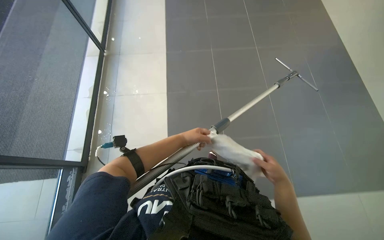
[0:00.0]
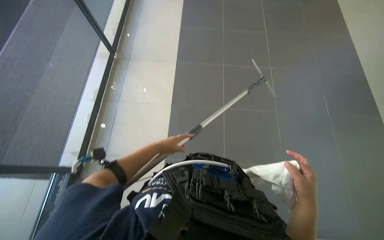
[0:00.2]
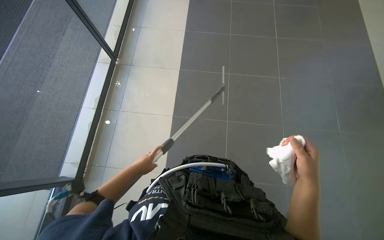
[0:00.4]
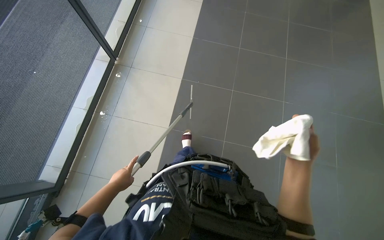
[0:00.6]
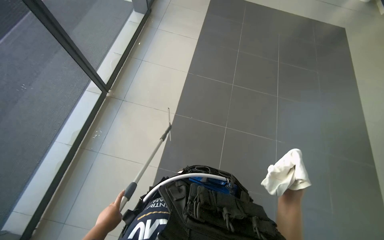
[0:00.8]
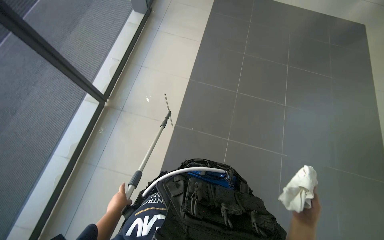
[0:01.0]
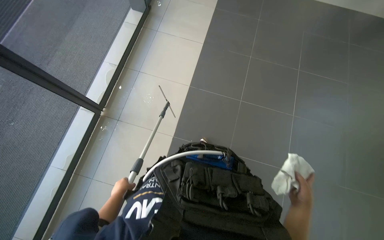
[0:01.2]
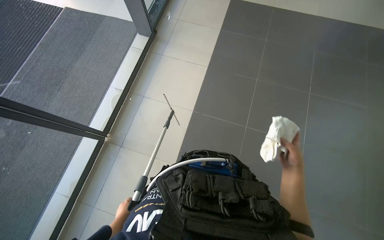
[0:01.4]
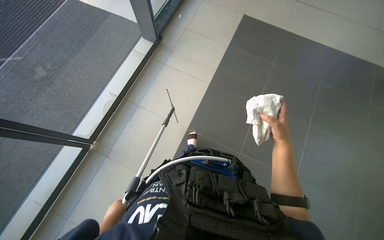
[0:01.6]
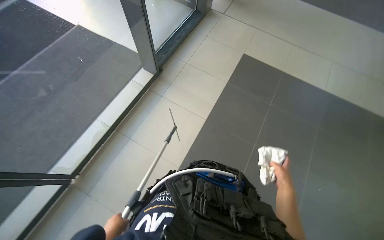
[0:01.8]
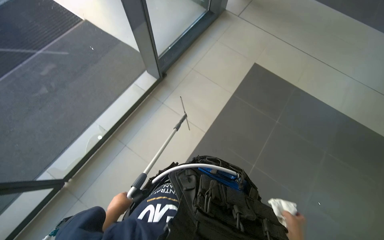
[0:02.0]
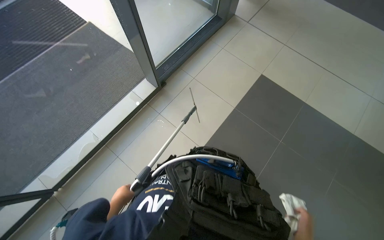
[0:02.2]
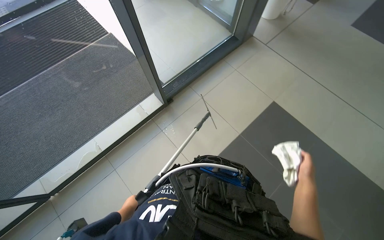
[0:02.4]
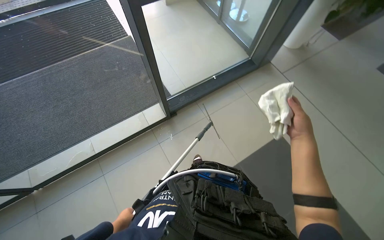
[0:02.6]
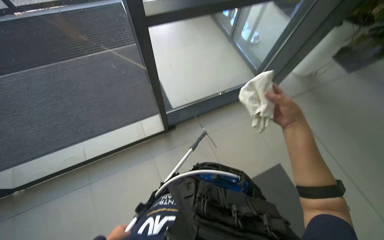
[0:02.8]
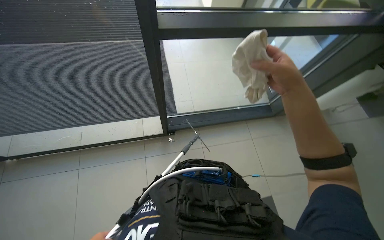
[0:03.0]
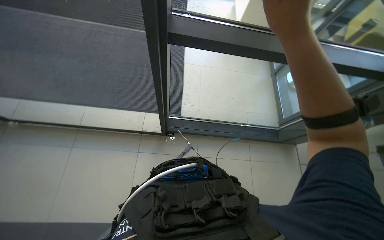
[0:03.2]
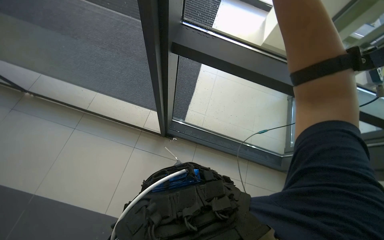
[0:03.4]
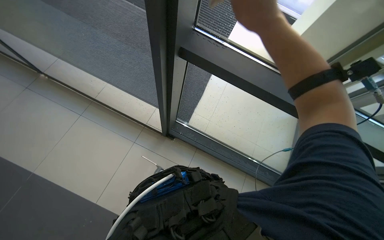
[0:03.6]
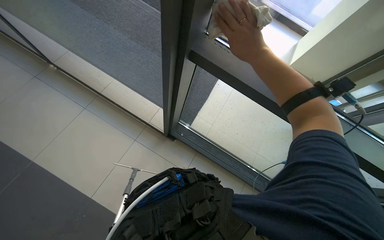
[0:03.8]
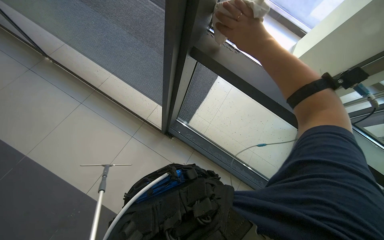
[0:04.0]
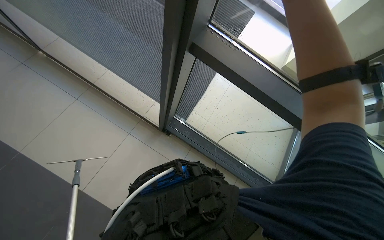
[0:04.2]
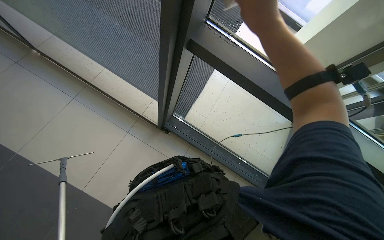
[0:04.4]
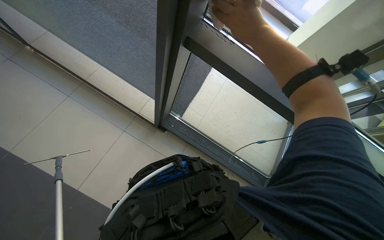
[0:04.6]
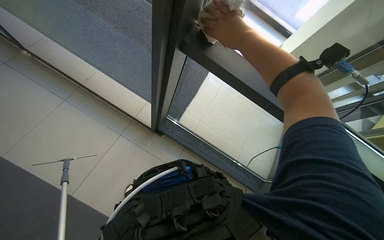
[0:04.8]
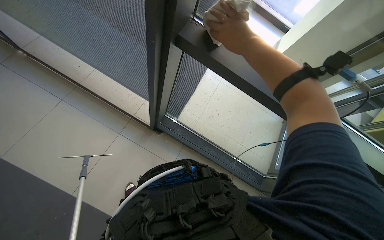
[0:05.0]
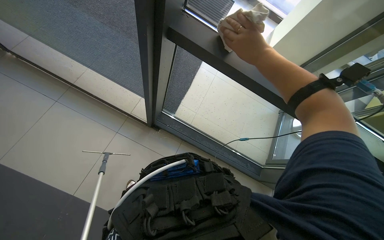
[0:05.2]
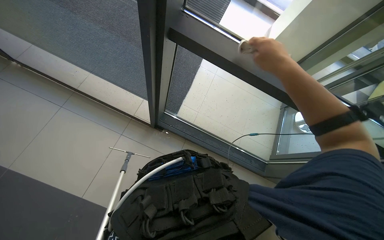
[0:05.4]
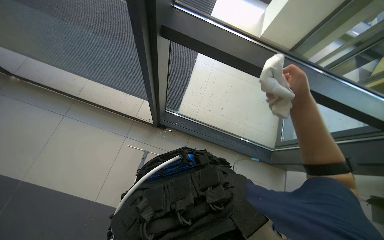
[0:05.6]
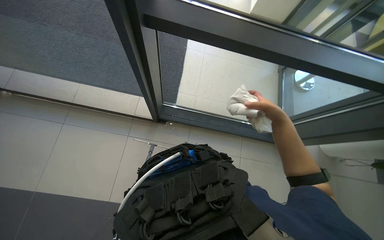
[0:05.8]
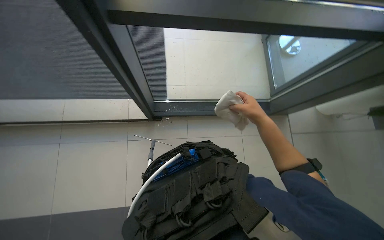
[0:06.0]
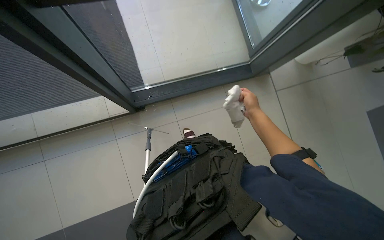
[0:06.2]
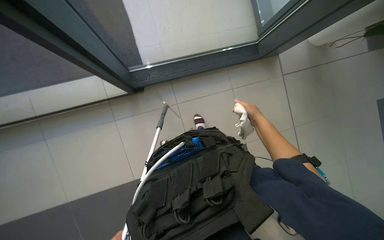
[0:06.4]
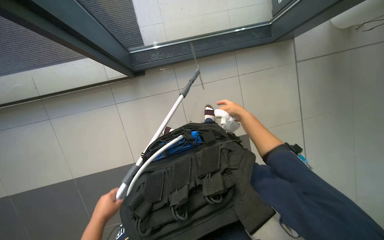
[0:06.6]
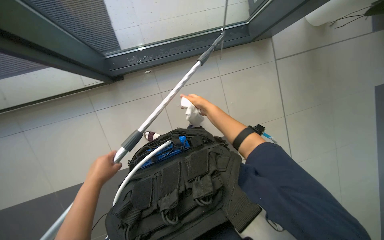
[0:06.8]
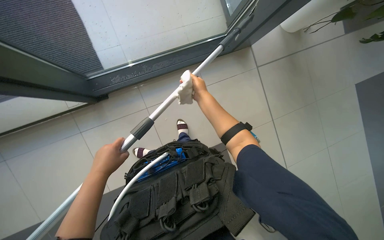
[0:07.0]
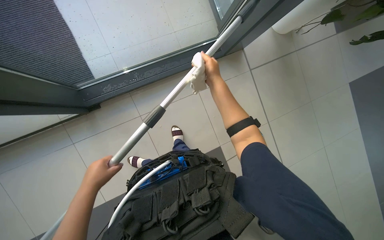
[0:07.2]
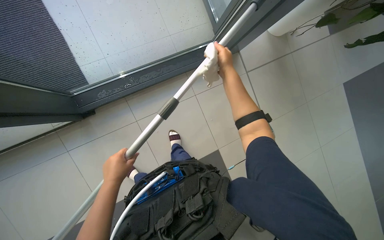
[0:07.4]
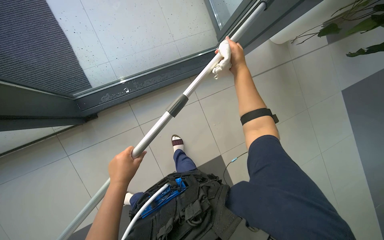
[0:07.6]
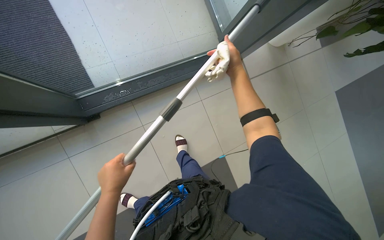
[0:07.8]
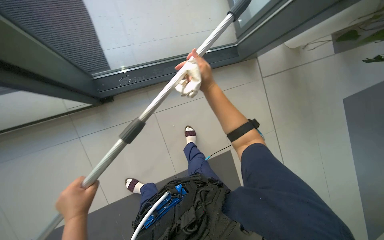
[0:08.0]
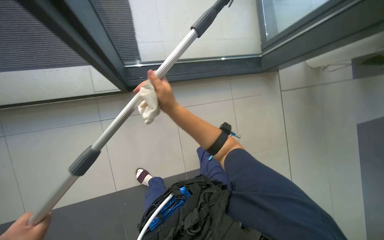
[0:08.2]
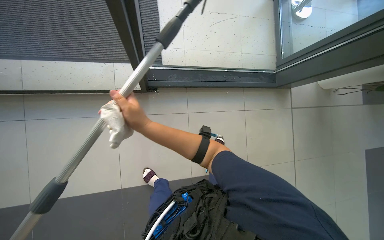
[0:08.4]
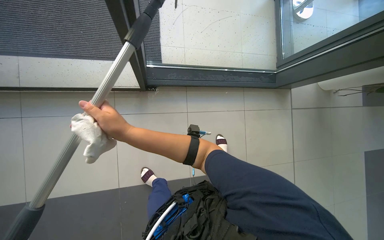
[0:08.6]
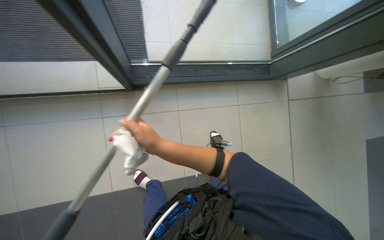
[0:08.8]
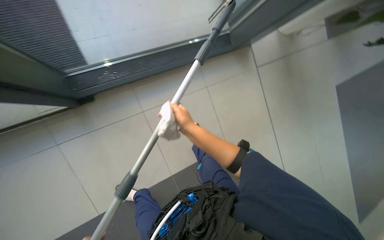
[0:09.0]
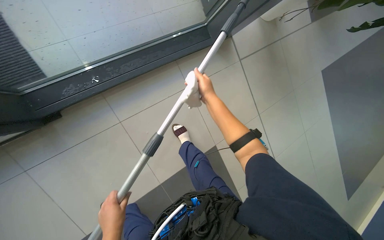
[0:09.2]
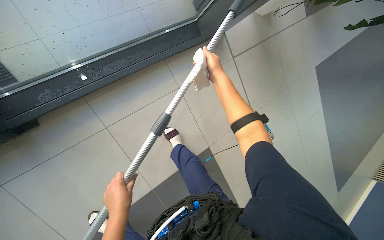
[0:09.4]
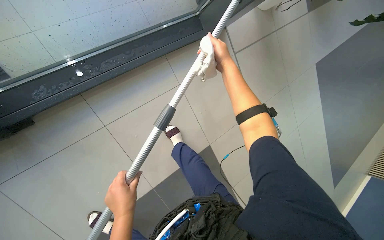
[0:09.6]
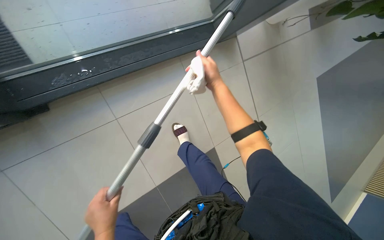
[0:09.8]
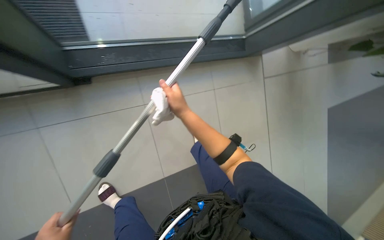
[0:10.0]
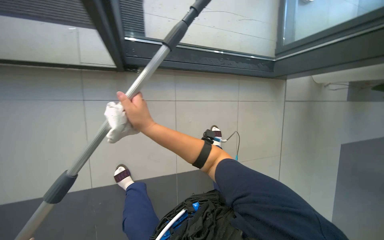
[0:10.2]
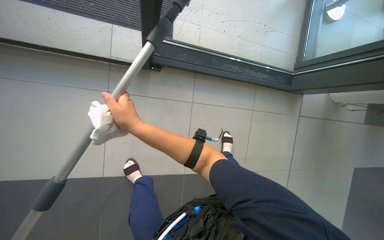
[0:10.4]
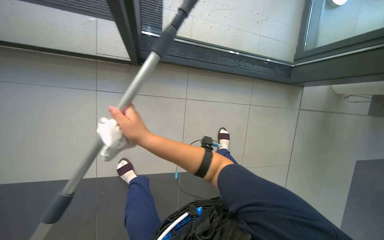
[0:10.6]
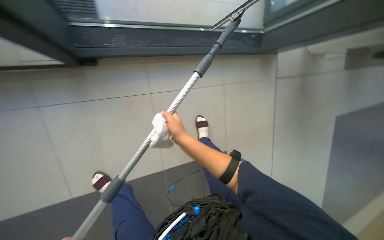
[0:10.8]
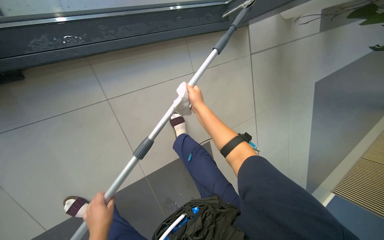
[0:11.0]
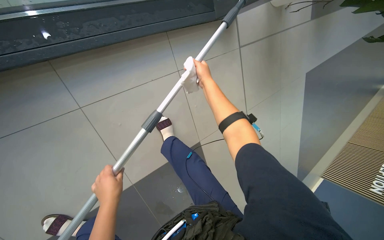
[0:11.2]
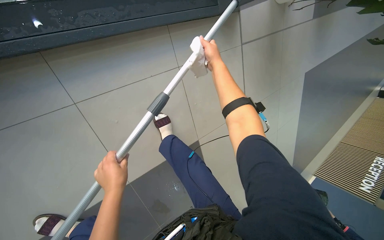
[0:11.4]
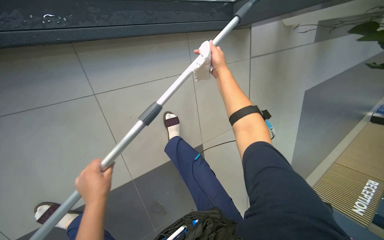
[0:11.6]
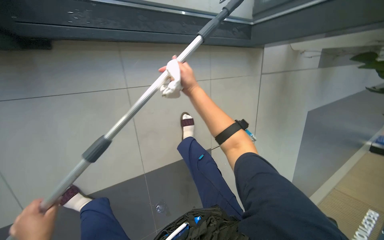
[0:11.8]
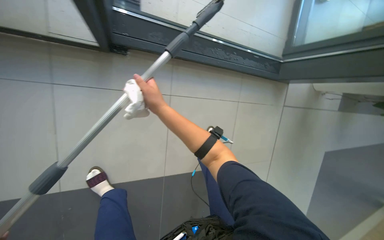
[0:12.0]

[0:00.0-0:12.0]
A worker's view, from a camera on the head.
Job: cleaning windows.
The whole recording: Cleaning glass panels with squeegee. The worker cleans large glass panels using a squeegee and a cloth.
0:00.0 to 0:01.6: The right hand goes up and down the picture, about 25 cm each way, reversing 2 times.
0:01.6 to 0:03.0: The head travels approximately 70 cm. The wearer's head swings some 35 degrees to the left. The camera pitches upward, by about 15 degrees.
0:03.0 to 0:04.4: The scene turns approximately 30 degrees clockwise in the picture.
0:04.4 to 0:06.0: The scene turns about 35 degrees counterclockwise in the picture.
0:06.0 to 0:07.6: The head rotates roughly 25 degrees to the right. The view tips downward by about 15 degrees.
0:07.6 to 0:09.0: The right hand moves to the left and down the picture, roughly 40 cm.

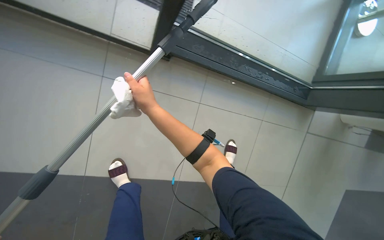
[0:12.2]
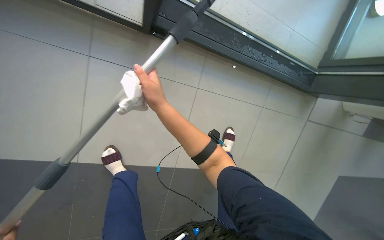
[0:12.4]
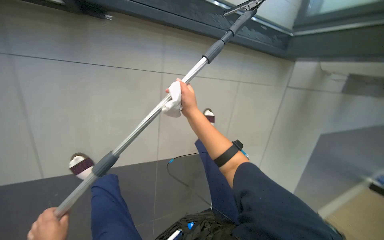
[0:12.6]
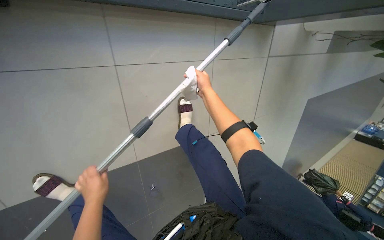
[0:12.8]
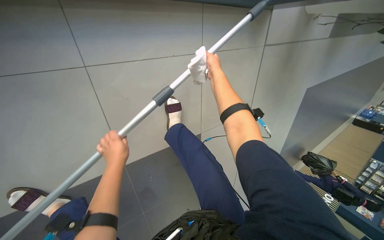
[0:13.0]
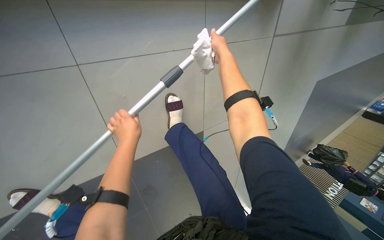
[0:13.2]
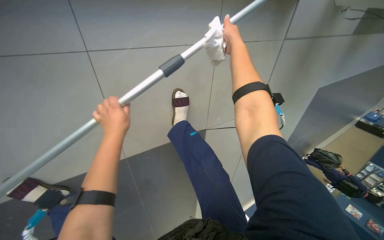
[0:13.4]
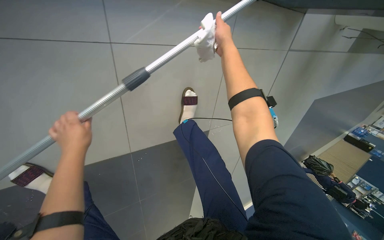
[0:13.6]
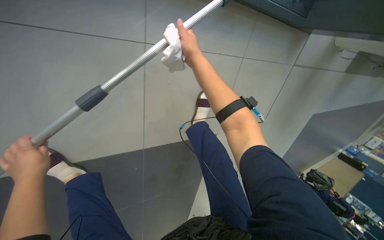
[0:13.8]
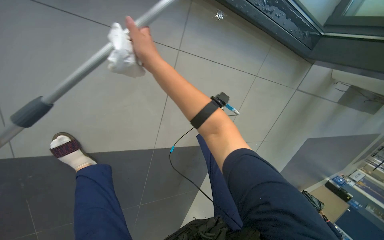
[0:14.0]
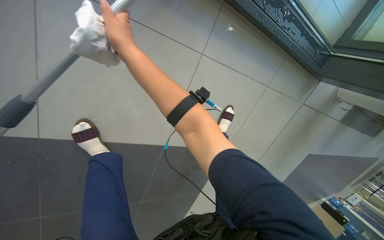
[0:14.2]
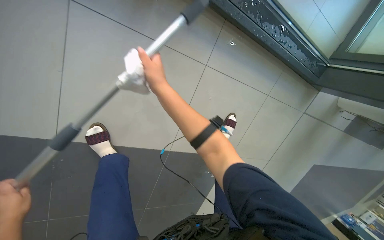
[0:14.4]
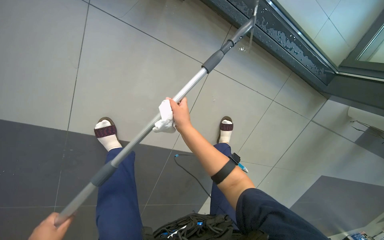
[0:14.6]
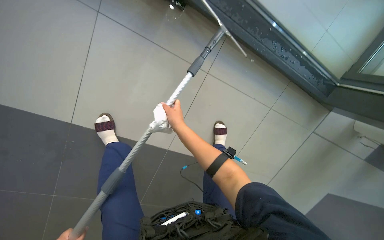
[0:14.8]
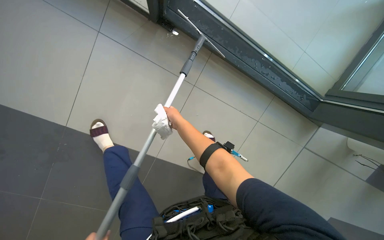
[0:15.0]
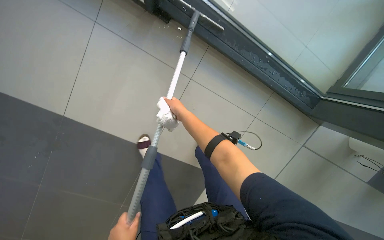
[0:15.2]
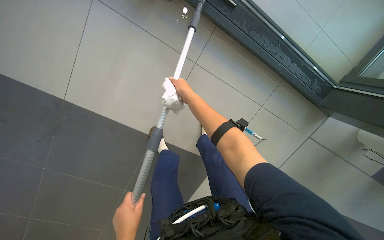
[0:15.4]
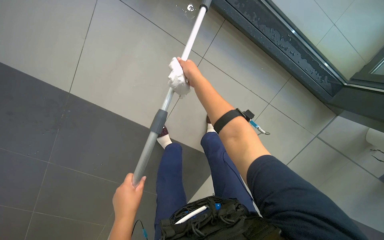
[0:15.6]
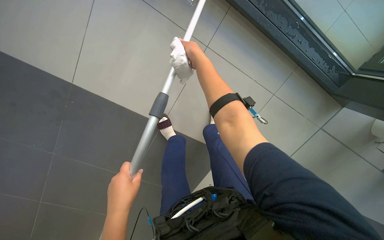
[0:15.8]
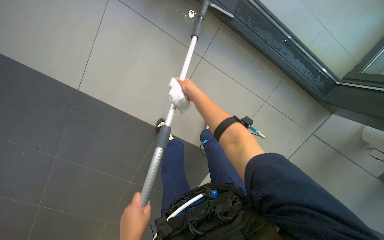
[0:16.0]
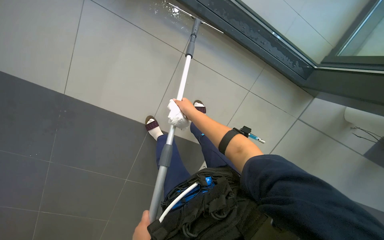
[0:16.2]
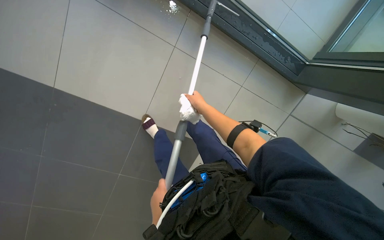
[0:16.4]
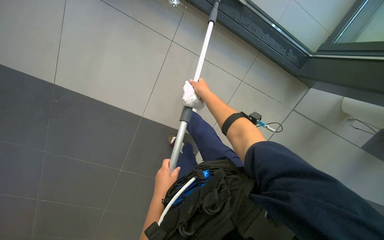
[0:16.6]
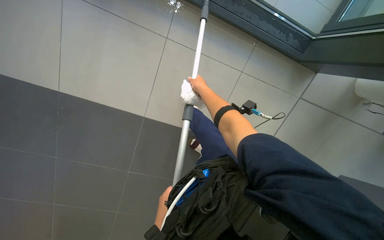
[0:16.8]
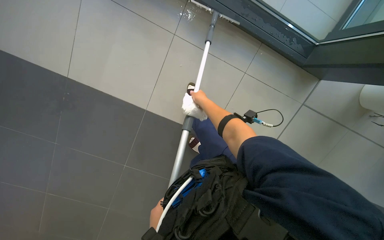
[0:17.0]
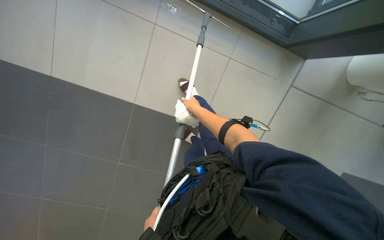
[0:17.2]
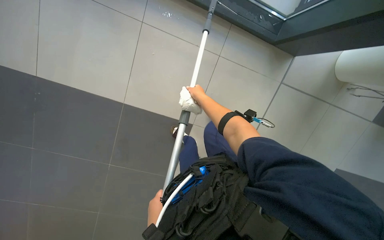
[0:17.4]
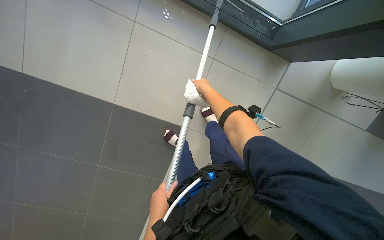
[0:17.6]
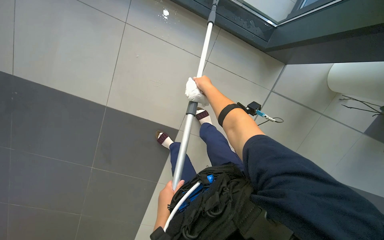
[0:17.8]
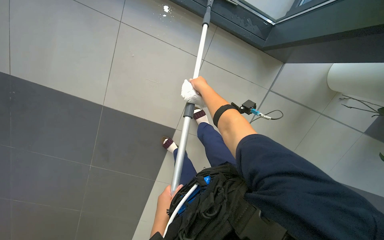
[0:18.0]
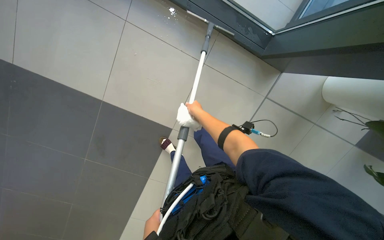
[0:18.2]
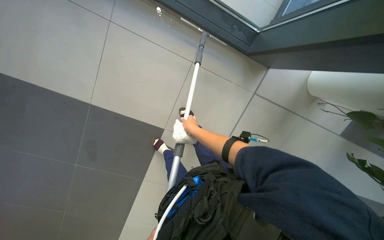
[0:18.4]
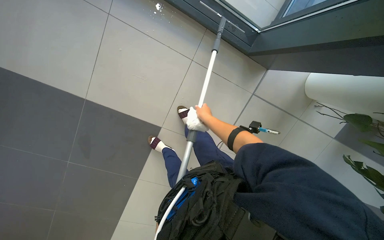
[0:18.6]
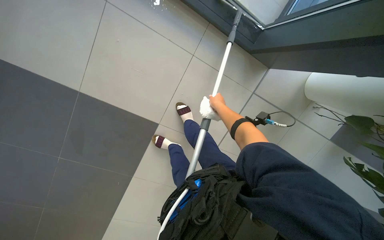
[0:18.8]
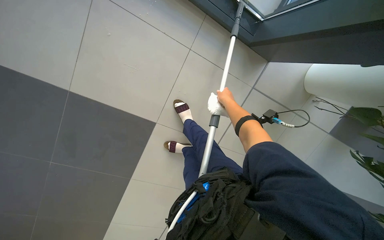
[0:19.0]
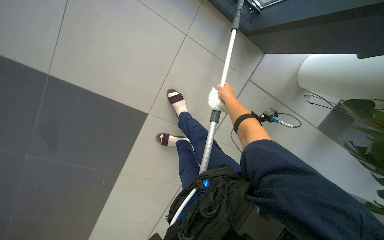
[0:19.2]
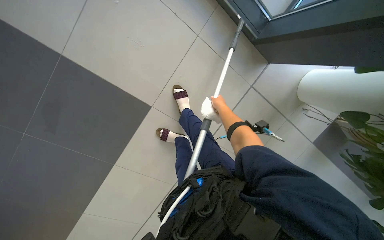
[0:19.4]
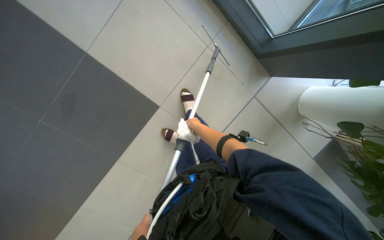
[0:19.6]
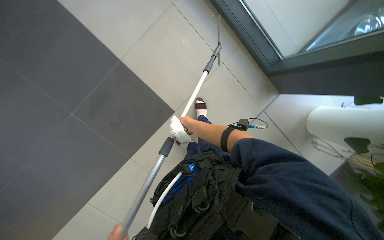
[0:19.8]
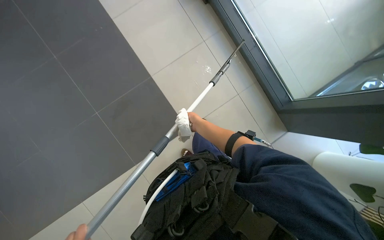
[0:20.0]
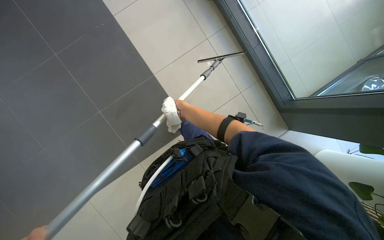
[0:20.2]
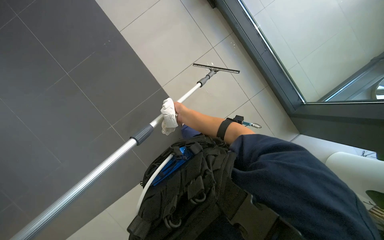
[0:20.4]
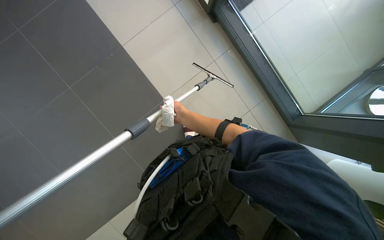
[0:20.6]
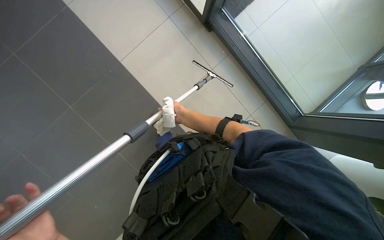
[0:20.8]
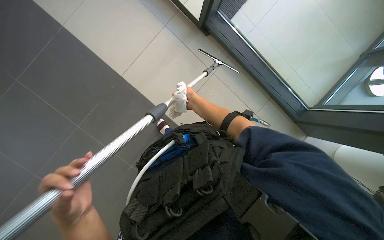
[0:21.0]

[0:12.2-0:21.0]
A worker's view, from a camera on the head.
Job: cleaning windows.
The whole recording: Cleaning glass panels with squeegee. The worker cleans large glass panels using a squeegee and a cloth.
0:12.2 to 0:13.6: The head travels roughly 50 cm. The wearer looks some 30 degrees further downward.
0:13.6 to 0:15.2: The camera pitches upward, by some 30 degrees. The scene turns approximately 25 degrees clockwise in the picture. The right hand shifts approximately 30 cm to the left and down the picture.
0:15.2 to 0:16.6: The right hand shifts some 20 cm to the right.
0:16.6 to 0:18.0: The left hand reaches some 15 cm down the picture, then returns.
0:18.0 to 0:19.6: The right hand swings up and down the picture, approximately 20 cm each way, with 2 reversals.
0:19.6 to 0:21.0: The view tips upward by about 25 degrees.
